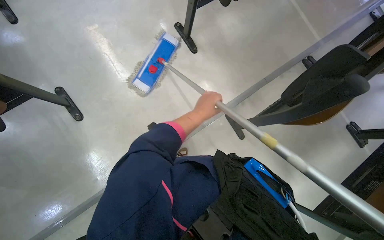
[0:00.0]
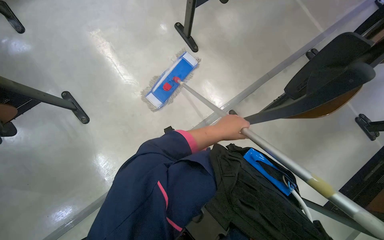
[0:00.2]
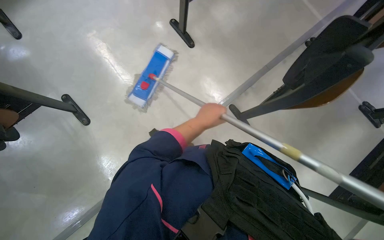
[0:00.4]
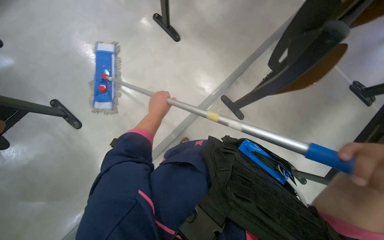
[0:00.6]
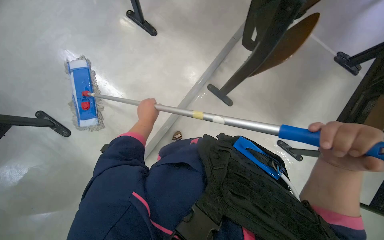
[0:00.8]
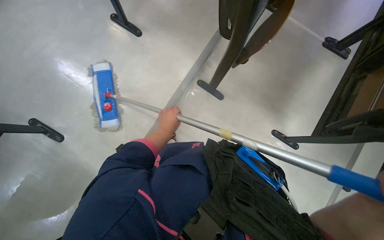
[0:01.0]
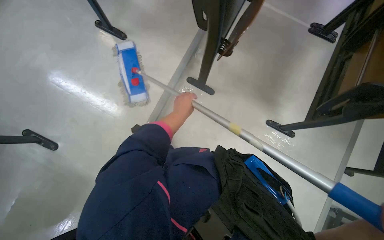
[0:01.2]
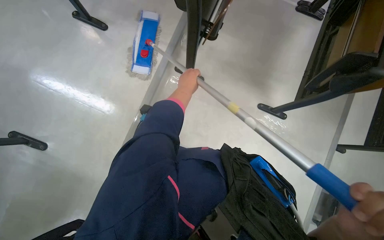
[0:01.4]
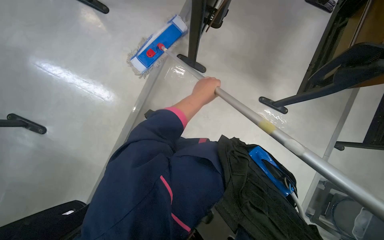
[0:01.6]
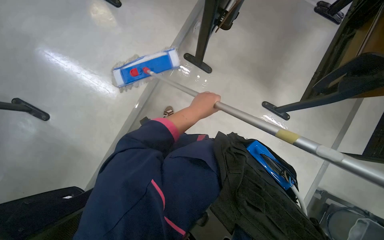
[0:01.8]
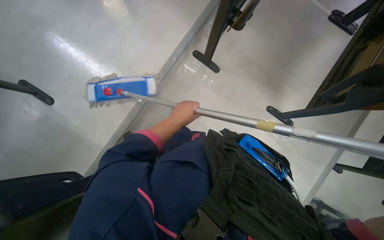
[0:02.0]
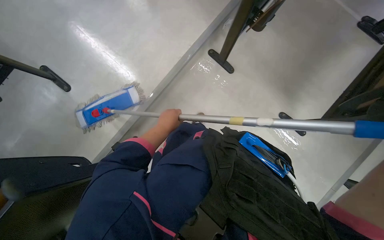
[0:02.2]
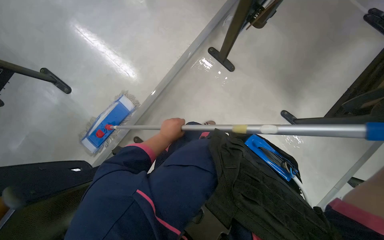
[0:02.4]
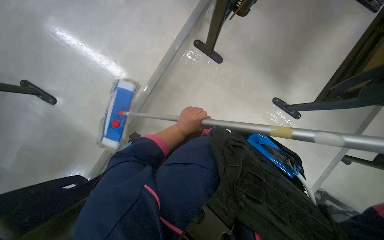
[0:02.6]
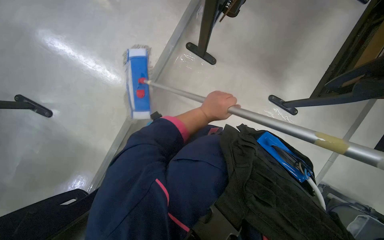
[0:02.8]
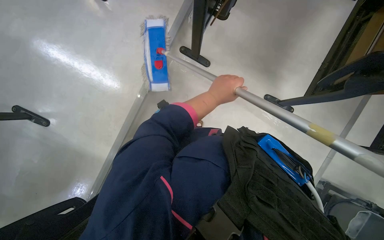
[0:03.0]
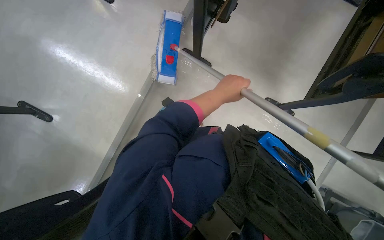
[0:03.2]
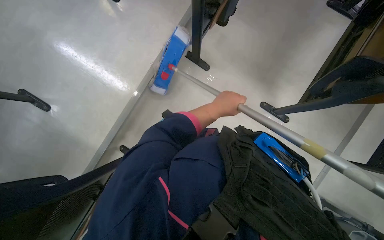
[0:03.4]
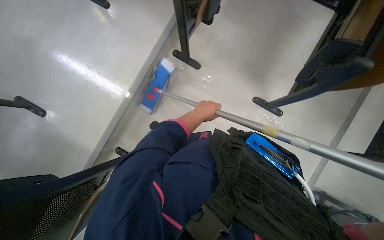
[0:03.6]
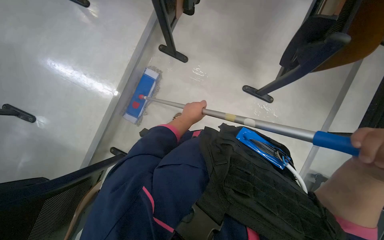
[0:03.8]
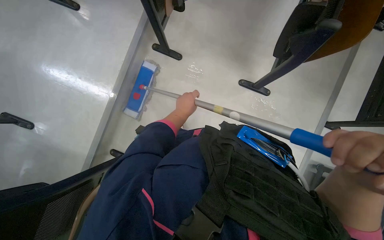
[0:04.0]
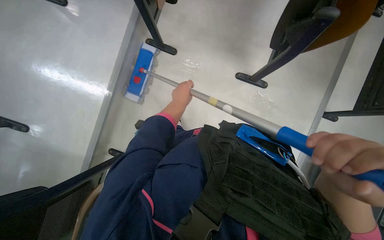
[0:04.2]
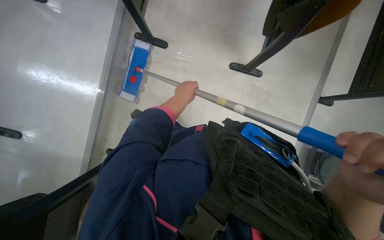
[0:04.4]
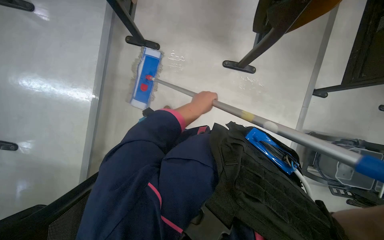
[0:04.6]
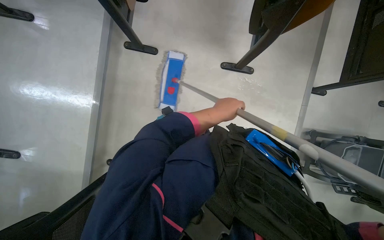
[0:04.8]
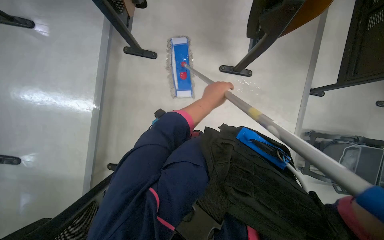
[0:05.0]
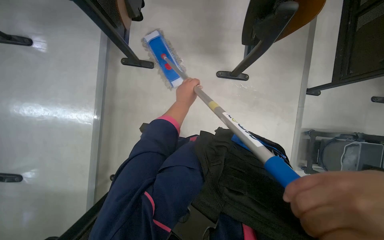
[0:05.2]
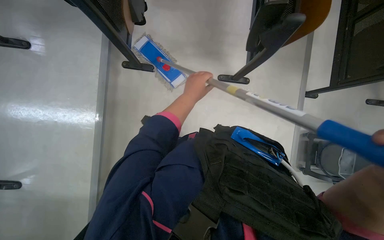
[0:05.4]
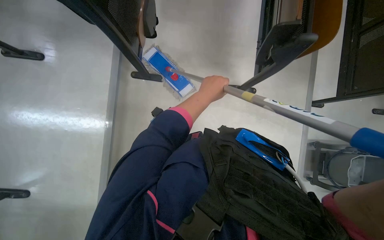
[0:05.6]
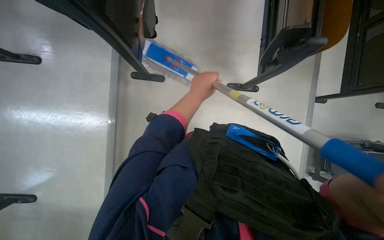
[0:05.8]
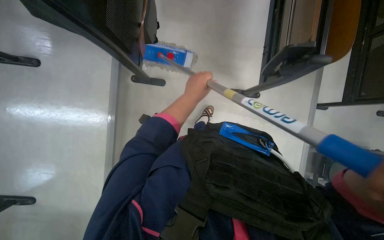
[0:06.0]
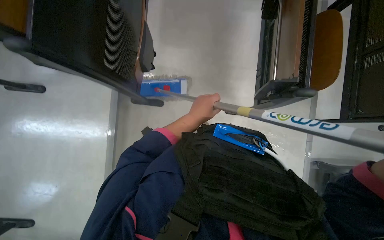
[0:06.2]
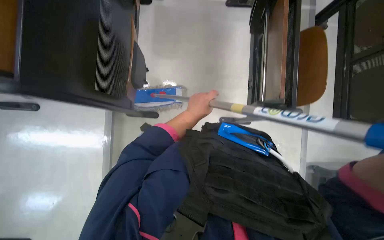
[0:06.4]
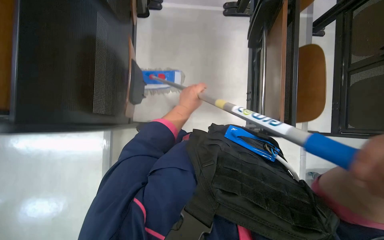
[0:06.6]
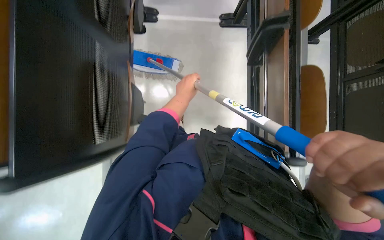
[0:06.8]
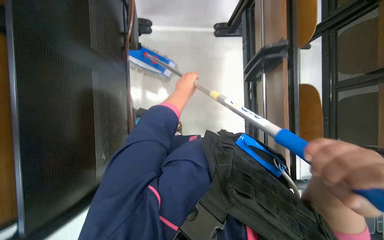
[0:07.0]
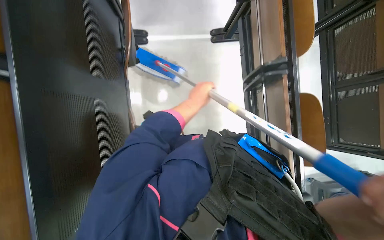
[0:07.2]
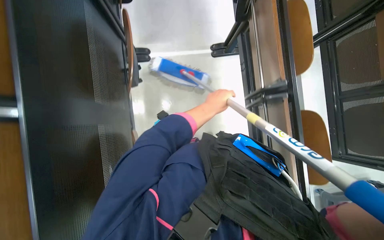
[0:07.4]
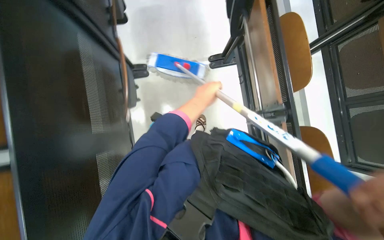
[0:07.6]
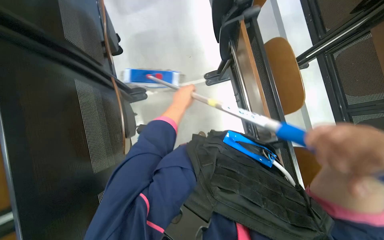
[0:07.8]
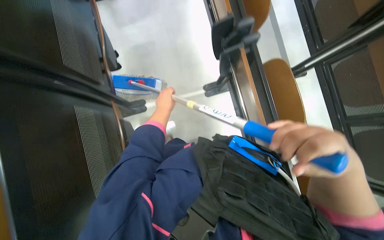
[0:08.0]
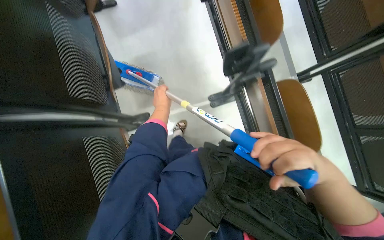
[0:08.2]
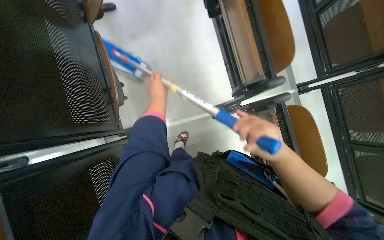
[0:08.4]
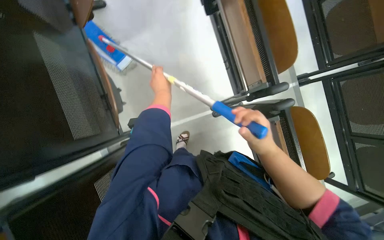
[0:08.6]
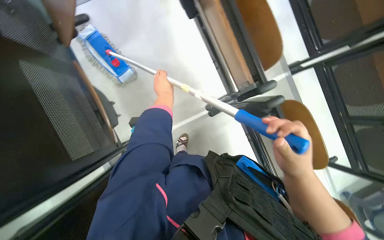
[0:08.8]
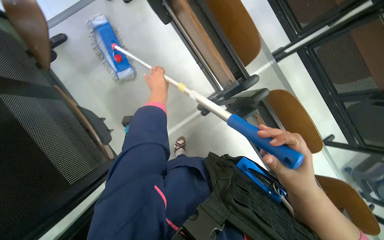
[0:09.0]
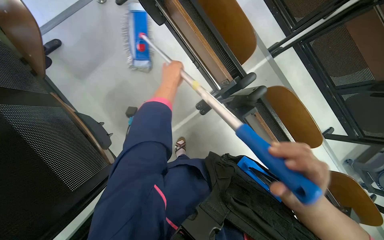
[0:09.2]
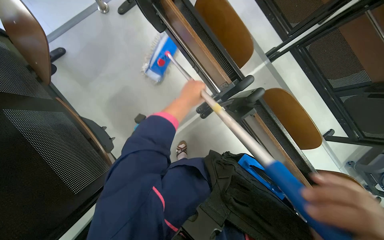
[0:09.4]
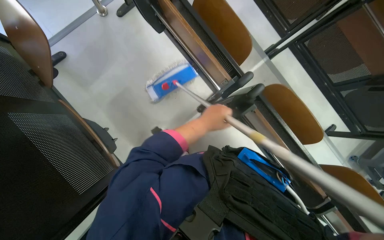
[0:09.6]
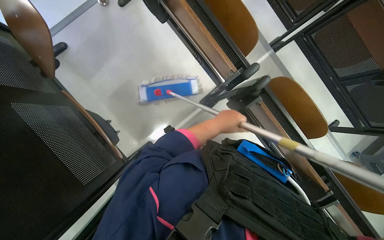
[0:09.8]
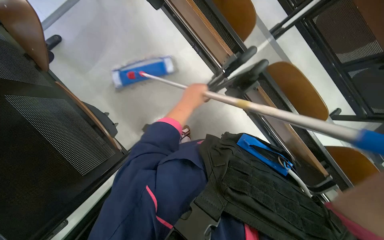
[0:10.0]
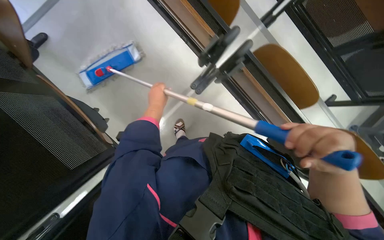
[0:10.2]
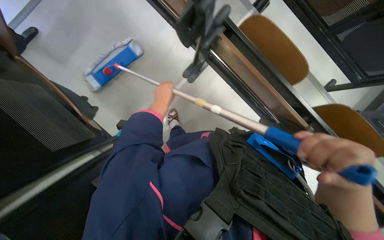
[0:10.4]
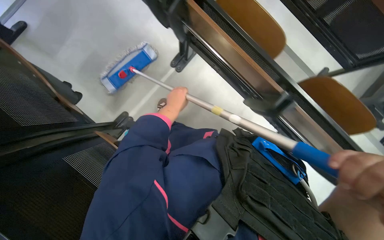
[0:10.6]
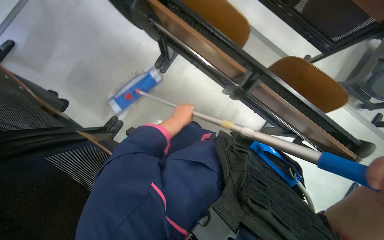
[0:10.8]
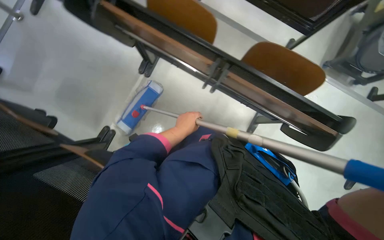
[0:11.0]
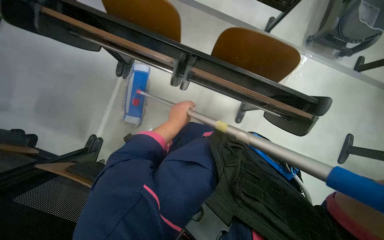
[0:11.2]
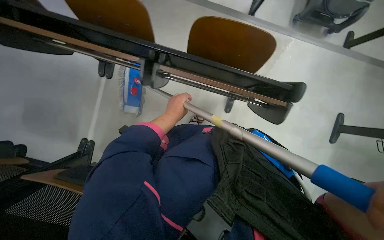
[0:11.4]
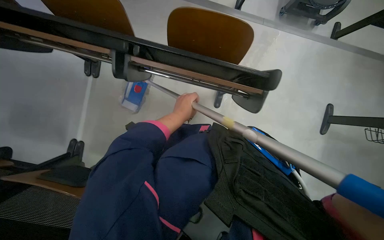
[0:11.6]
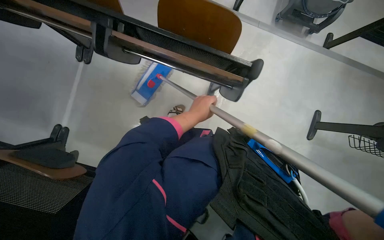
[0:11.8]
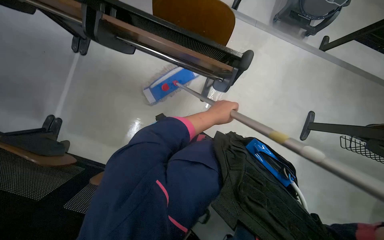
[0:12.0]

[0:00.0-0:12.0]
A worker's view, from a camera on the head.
Job: mopping floor.
The whole recording: Mopping lecture hall floor. The worker mops the lecture hall floor, periodically wringing and adjusting the mop.
0:00.0 to 0:01.6: The left hand moves some 15 cm to the left and comes back.
0:01.6 to 0:03.0: The left hand reaches approximately 25 cm to the left, then returns.
0:03.0 to 0:04.4: The left hand travels farther from the camera by approximately 10 cm.
0:06.0 to 0:07.6: The view tilts about 15 degrees upward.
0:07.6 to 0:09.0: The camera travels about 50 cm.
0:09.0 to 0:10.4: The left hand moves about 15 cm to the right and comes back.
0:10.4 to 0:12.0: The wearer moves to the right, approximately 80 cm.

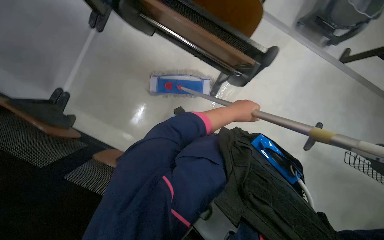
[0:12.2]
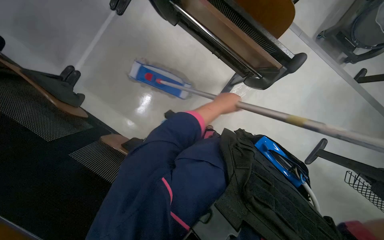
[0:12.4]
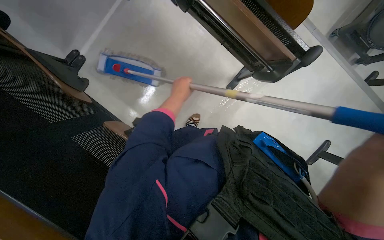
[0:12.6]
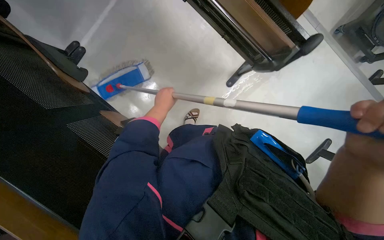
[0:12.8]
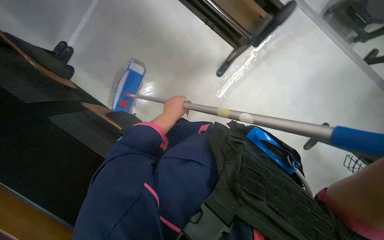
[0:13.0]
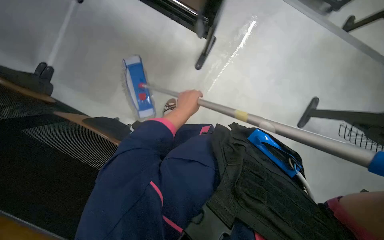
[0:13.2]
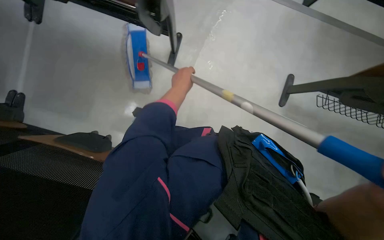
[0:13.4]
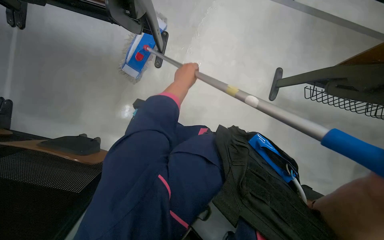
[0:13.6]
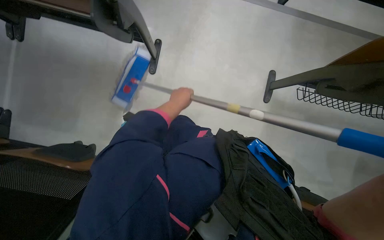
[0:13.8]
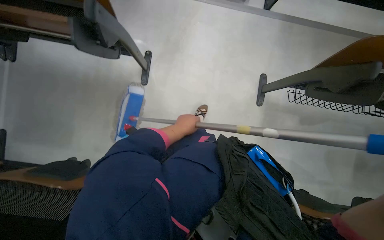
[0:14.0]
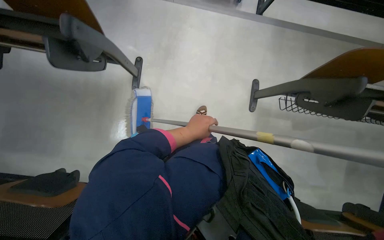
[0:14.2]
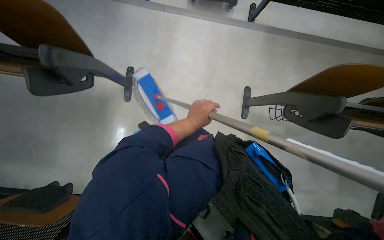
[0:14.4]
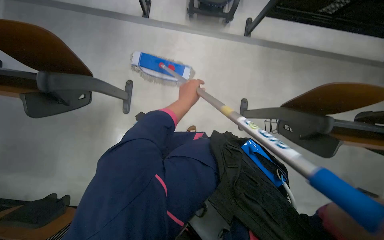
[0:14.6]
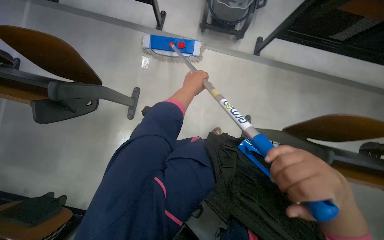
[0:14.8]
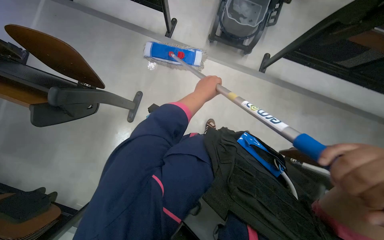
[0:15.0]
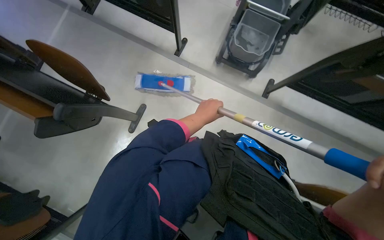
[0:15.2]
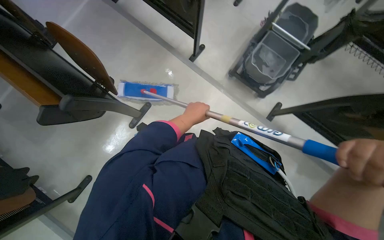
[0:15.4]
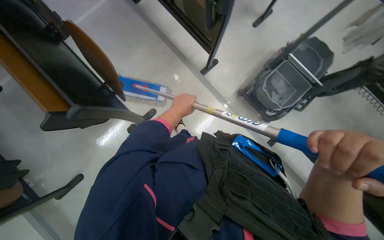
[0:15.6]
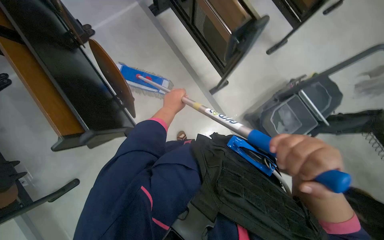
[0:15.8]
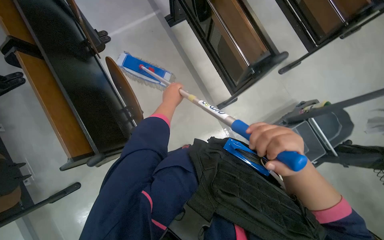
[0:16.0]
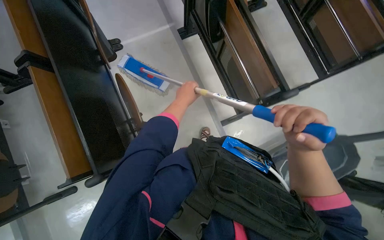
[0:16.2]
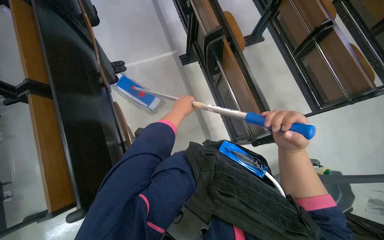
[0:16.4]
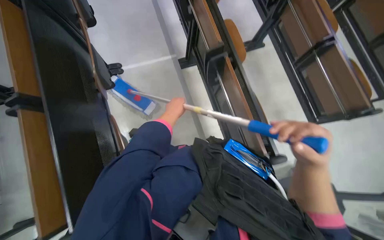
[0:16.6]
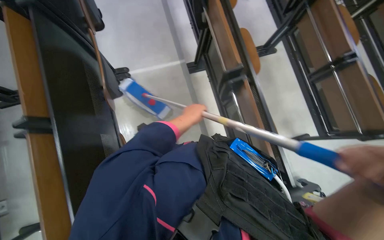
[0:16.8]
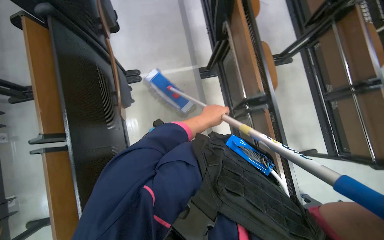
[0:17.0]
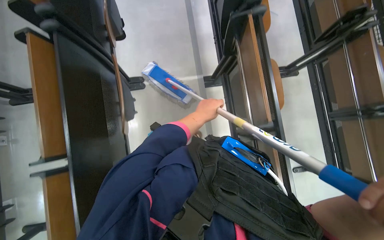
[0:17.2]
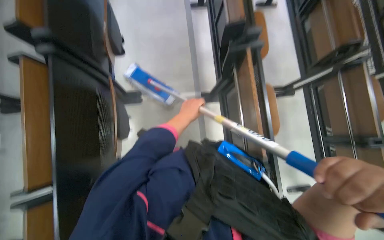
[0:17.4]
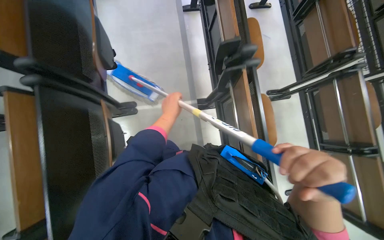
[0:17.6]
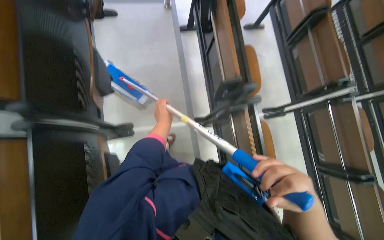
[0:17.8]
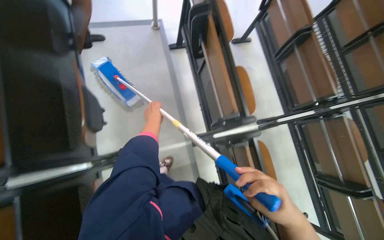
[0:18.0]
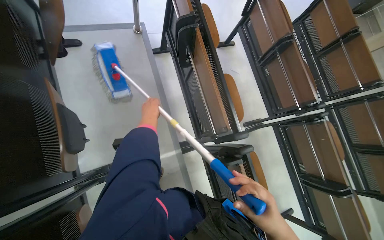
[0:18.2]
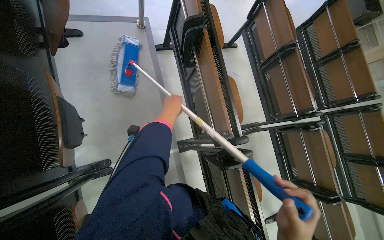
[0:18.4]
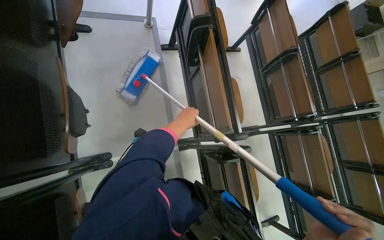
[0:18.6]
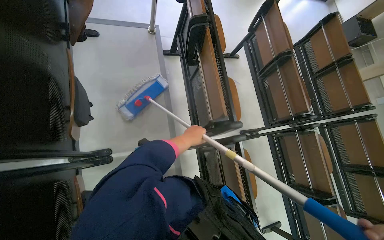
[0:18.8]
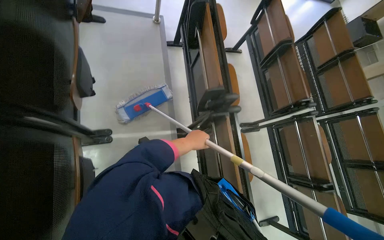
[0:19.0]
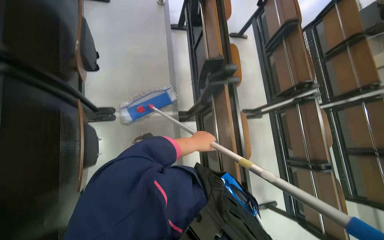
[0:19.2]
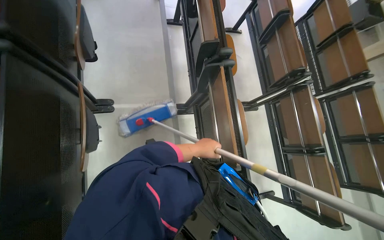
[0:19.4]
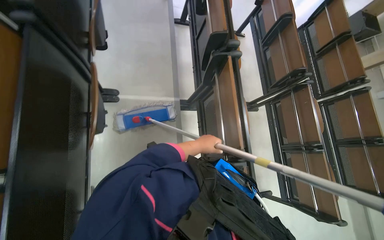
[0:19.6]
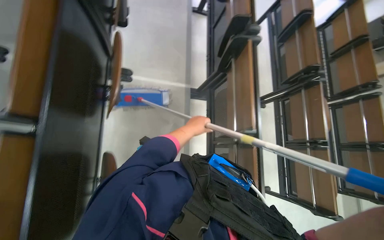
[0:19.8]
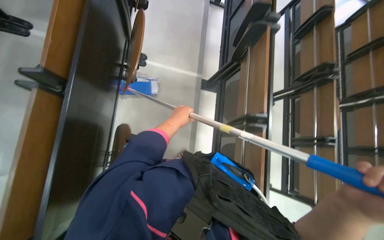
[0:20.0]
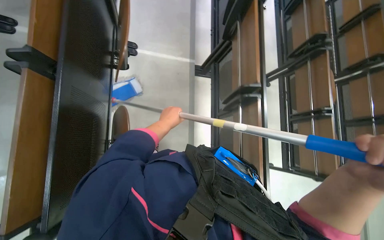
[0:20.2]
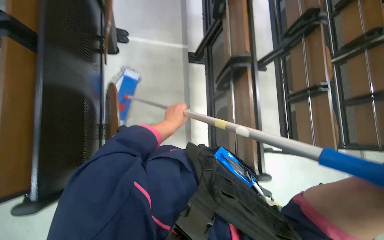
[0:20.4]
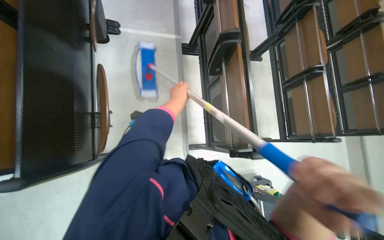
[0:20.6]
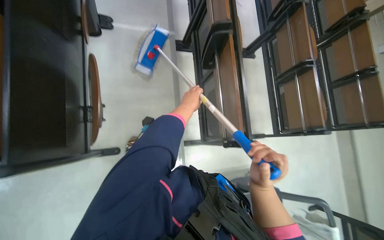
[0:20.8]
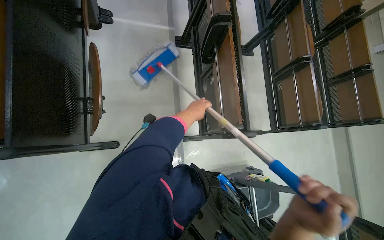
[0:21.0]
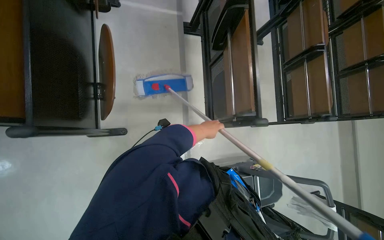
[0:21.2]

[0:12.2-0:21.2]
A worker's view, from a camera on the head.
Job: mopping floor.
The whole recording: Mopping lecture hall floor. The worker mops the lecture hall floor, periodically wringing and adjusting the mop.
0:12.2 to 0:13.8: The head travels about 50 cm.
0:13.8 to 0:15.2: The camera is carried approximately 50 cm.
0:15.2 to 0:16.6: The wearer moves approximately 80 cm. The scene turns about 45 degrees clockwise in the picture.
0:16.6 to 0:18.2: The head travels some 1 m.
0:18.2 to 0:19.8: The head travels some 80 cm.
0:19.8 to 0:21.2: The camera is carried roughly 50 cm.
